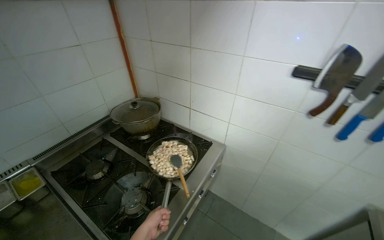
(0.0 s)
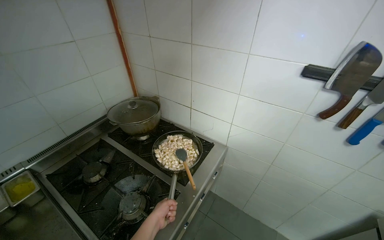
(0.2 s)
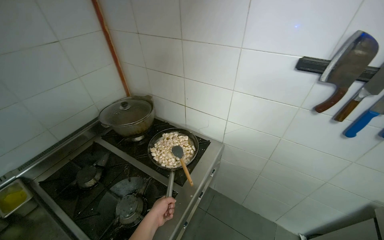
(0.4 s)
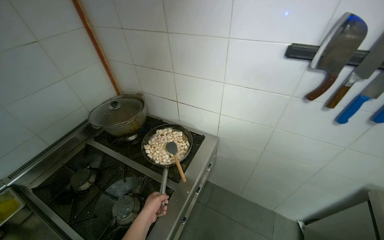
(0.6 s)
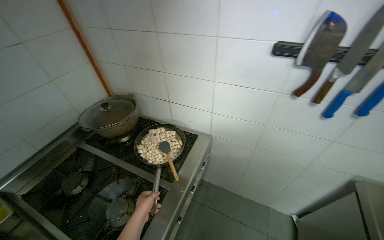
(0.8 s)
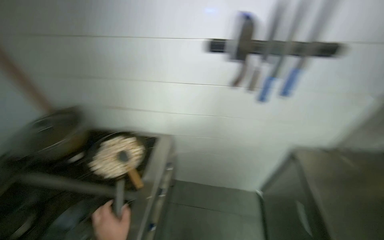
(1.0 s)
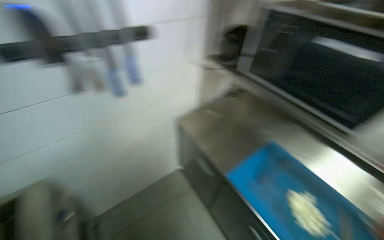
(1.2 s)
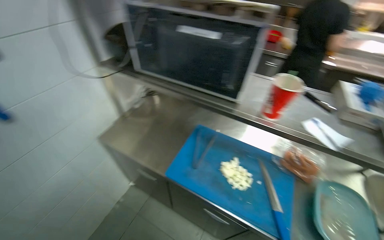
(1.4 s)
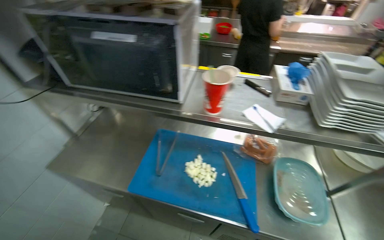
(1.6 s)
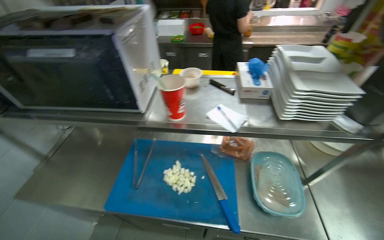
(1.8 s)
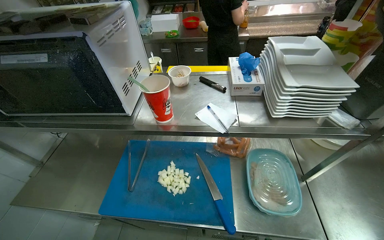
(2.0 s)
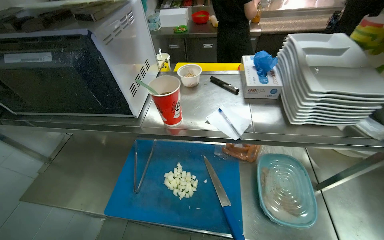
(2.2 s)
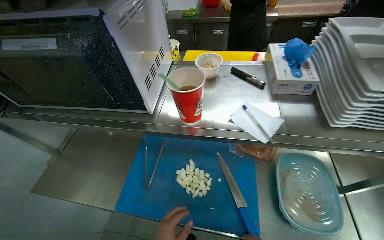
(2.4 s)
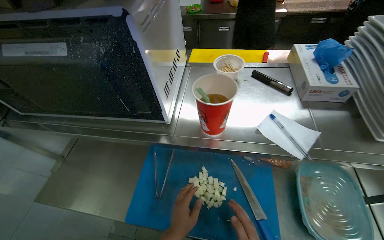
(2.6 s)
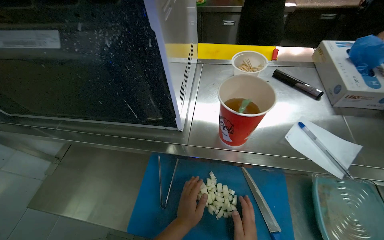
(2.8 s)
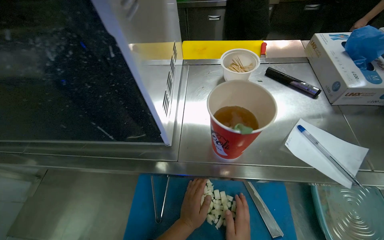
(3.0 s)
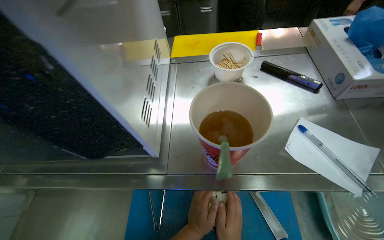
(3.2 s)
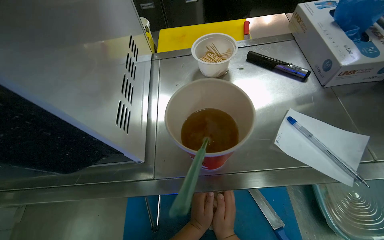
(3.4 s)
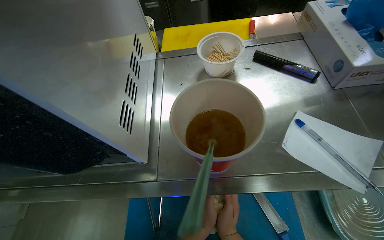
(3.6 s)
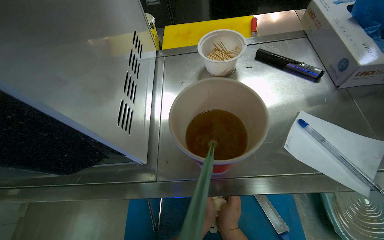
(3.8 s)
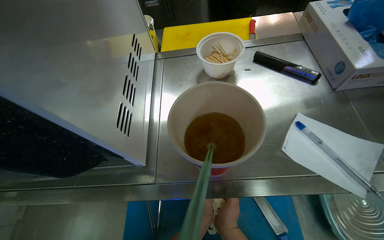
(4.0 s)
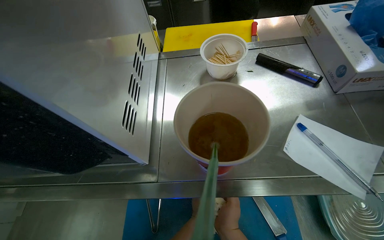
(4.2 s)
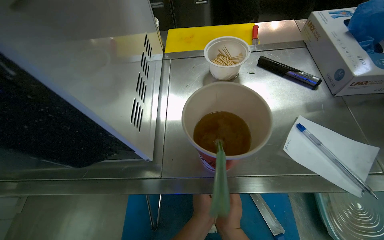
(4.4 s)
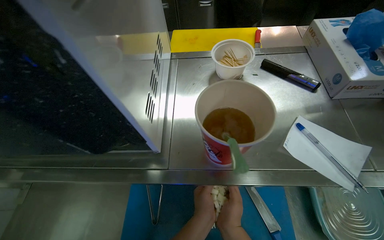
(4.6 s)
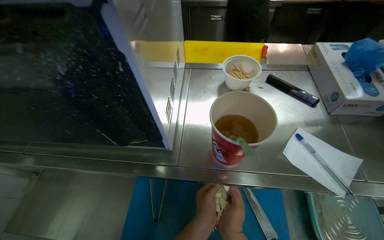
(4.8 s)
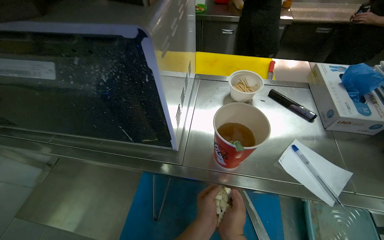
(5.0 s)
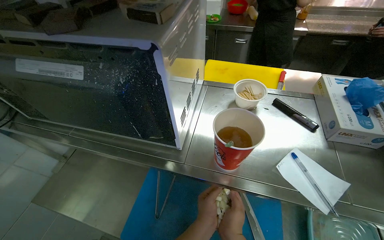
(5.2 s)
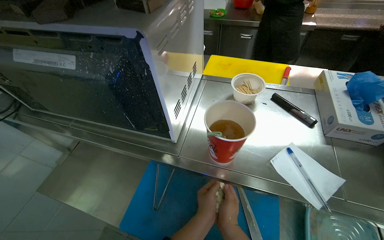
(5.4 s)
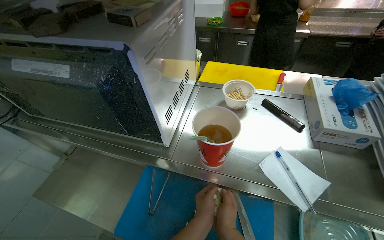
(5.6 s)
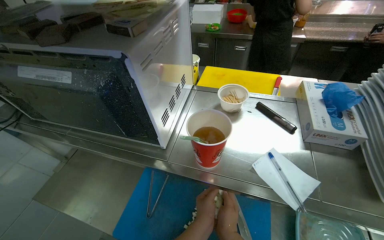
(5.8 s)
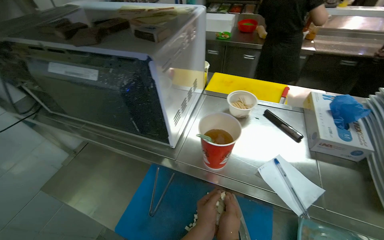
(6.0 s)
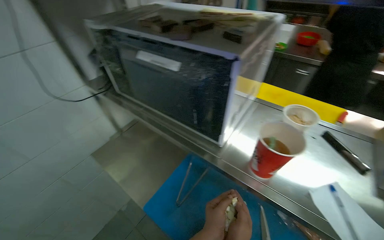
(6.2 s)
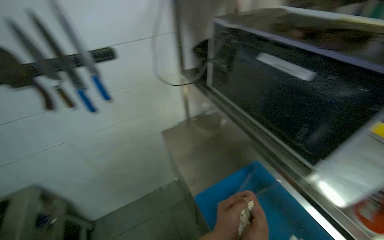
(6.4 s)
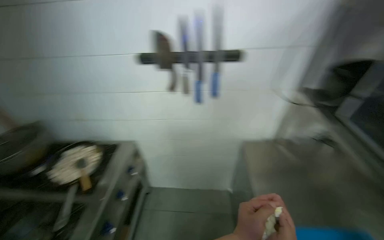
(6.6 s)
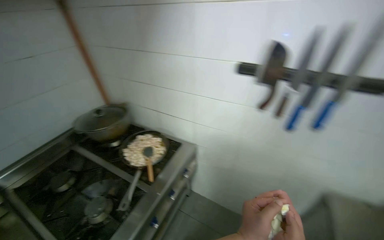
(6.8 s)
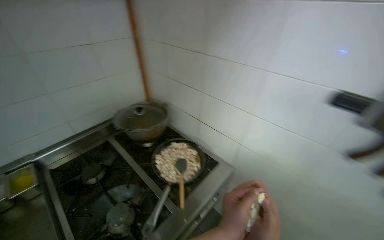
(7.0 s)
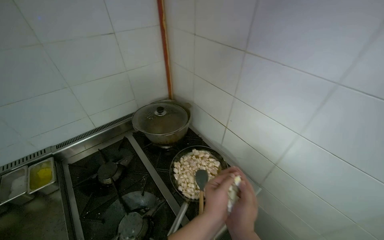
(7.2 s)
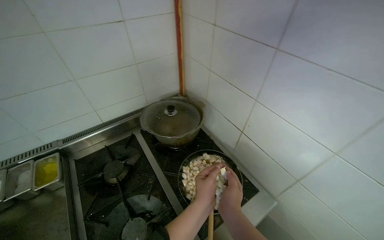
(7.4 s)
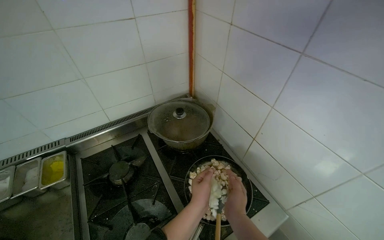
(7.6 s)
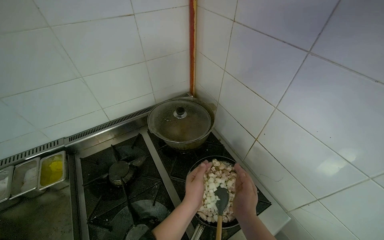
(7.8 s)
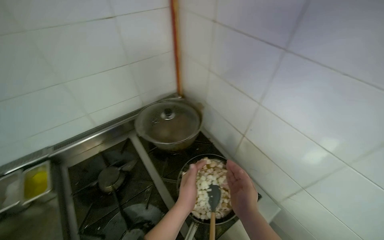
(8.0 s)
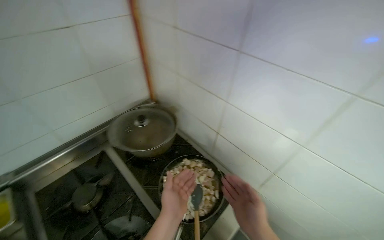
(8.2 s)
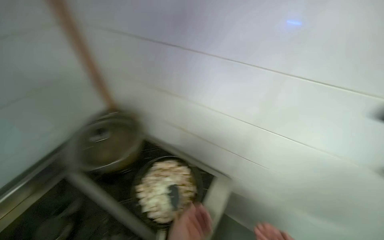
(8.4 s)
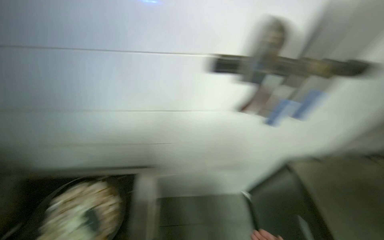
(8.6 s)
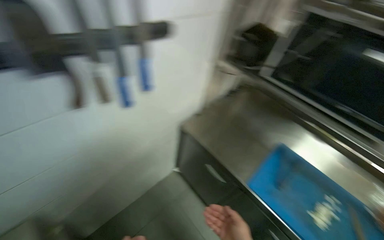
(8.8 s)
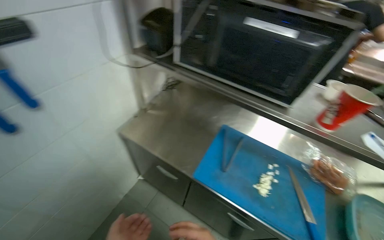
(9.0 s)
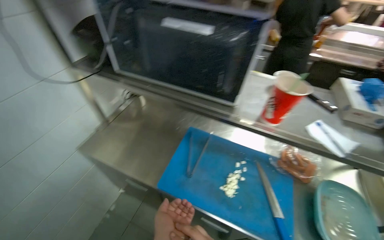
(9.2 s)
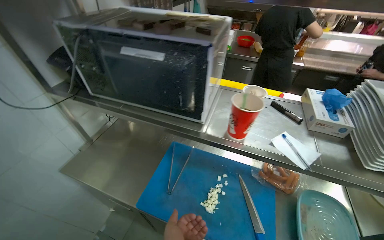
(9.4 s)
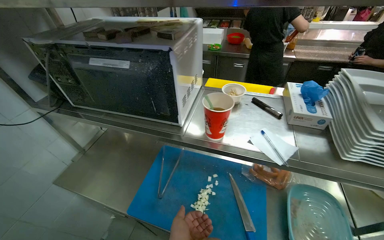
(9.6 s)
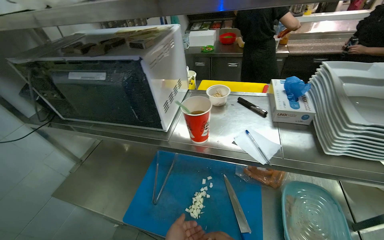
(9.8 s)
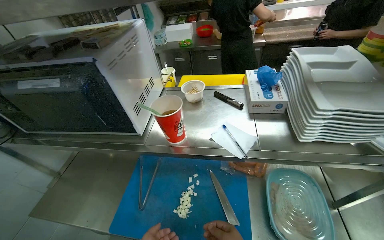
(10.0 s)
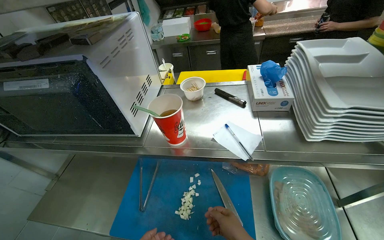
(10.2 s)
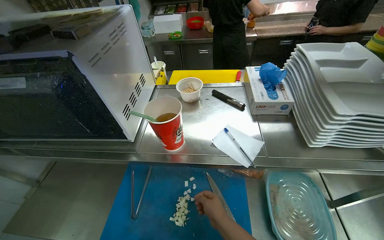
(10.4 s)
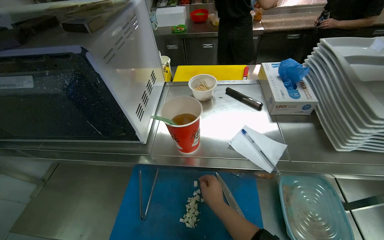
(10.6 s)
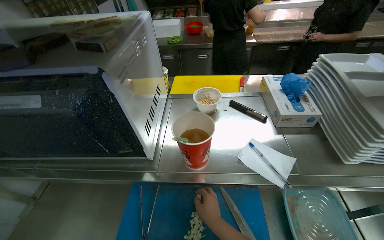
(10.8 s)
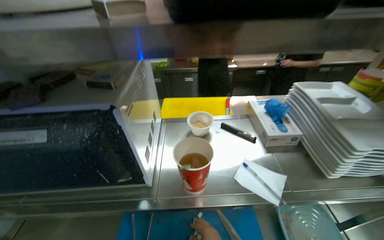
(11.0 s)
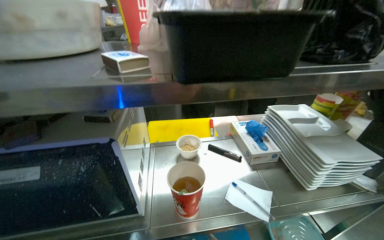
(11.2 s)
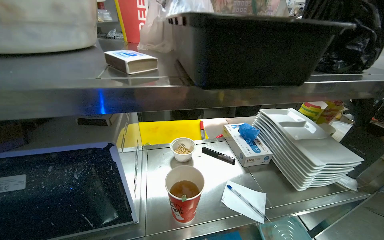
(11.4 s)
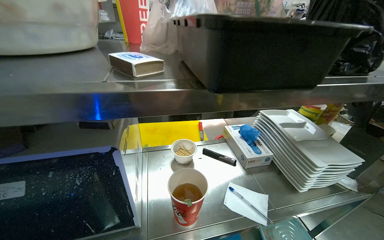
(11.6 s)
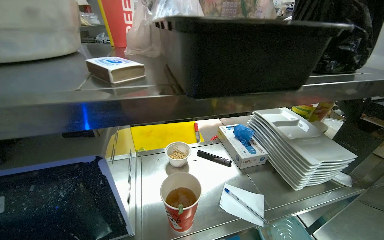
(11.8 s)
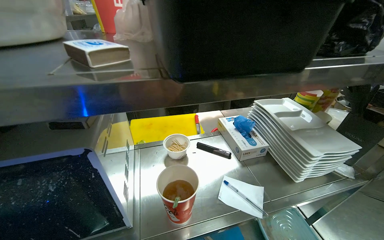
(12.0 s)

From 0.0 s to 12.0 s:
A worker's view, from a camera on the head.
Job: cooking food.
The whole recording: Cooking food in pan. The worker turns on the stove, stirs food in a pan, and adds chopped onion to it.
From 0.0 s to 1.6 s: The wearer moves about 50 cm. The head rotates about 110 degrees to the right.
From 3.0 s to 4.4 s: The left hand moves roughly 20 cm farther from the camera and comes back.
From 4.4 s to 6.0 s: The wearer looks roughly 10 degrees further upward. The left hand heads nearer to the camera, covering roughly 20 cm.
From 6.0 s to 7.6 s: The head travels approximately 1 m. The head rotates about 125 degrees to the left.
From 7.6 s to 9.0 s: The head travels roughly 60 cm. The head rotates approximately 115 degrees to the right.
From 9.0 s to 10.4 s: The head travels approximately 50 cm. Everything in view rotates roughly 25 degrees counterclockwise.
From 10.4 s to 12.0 s: The camera is aimed approximately 20 degrees further to the right. The view tips upward by about 15 degrees.

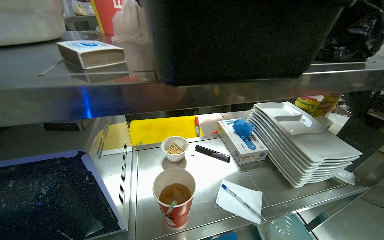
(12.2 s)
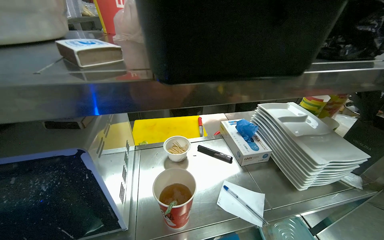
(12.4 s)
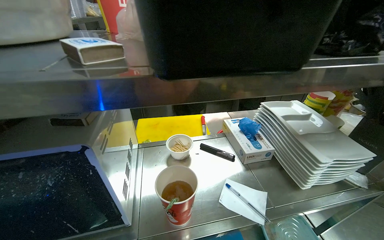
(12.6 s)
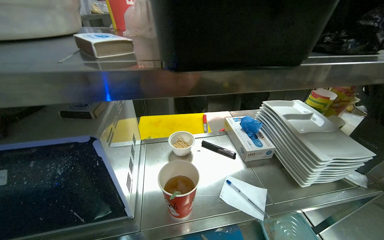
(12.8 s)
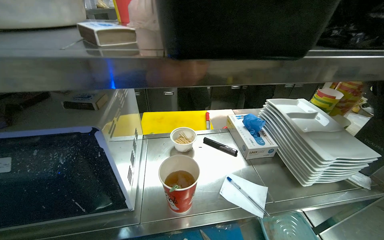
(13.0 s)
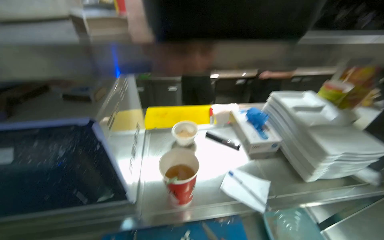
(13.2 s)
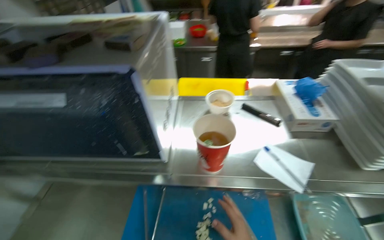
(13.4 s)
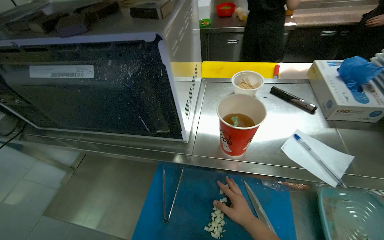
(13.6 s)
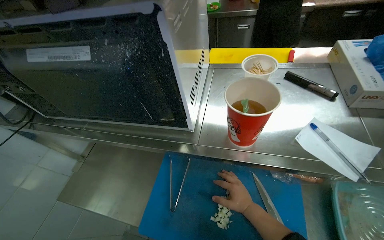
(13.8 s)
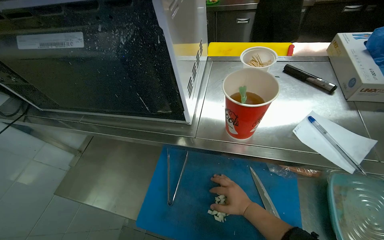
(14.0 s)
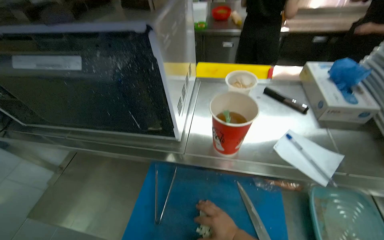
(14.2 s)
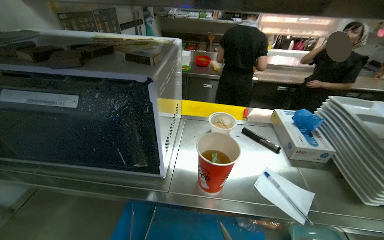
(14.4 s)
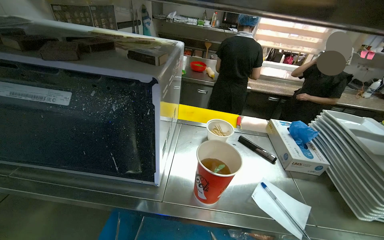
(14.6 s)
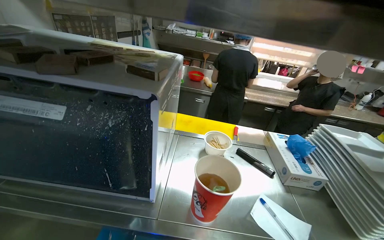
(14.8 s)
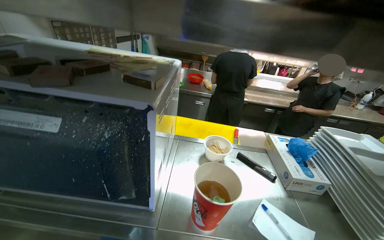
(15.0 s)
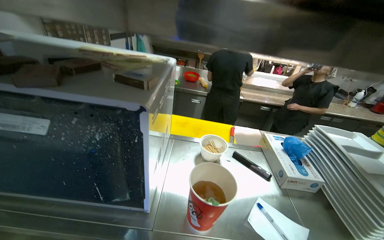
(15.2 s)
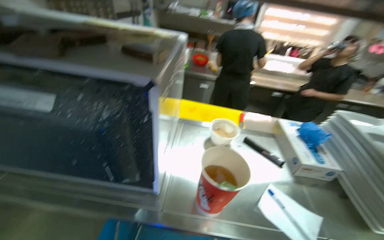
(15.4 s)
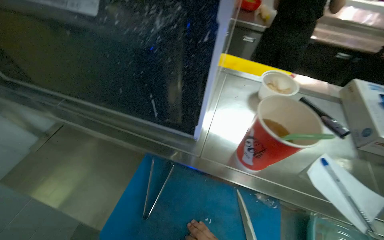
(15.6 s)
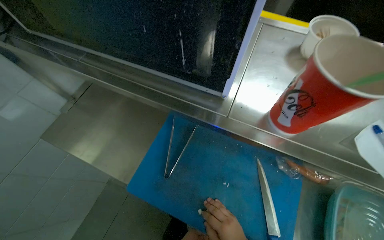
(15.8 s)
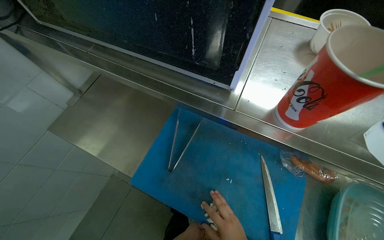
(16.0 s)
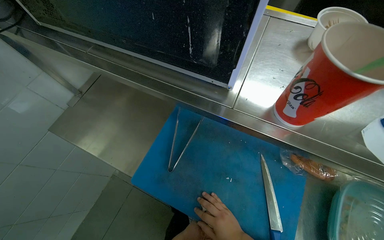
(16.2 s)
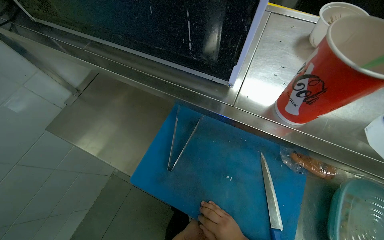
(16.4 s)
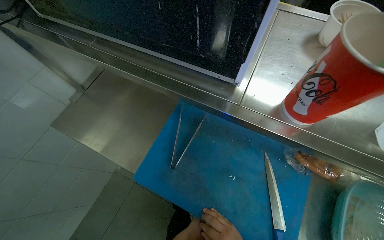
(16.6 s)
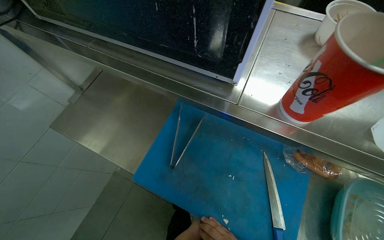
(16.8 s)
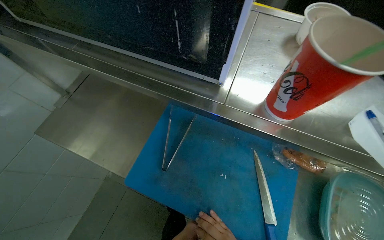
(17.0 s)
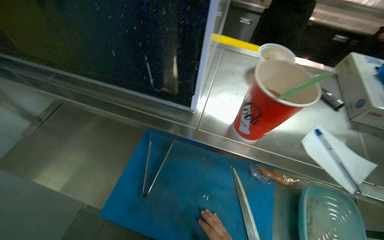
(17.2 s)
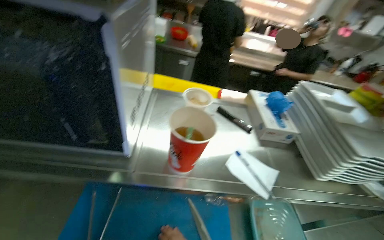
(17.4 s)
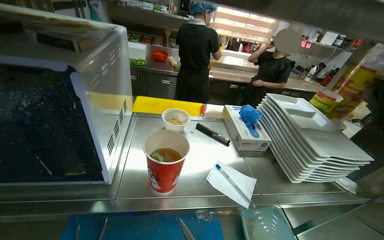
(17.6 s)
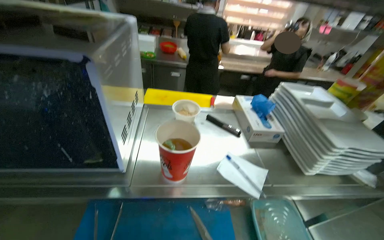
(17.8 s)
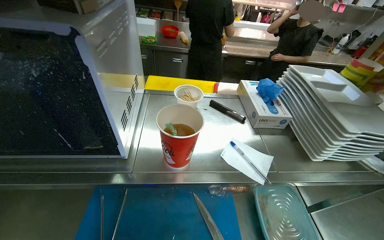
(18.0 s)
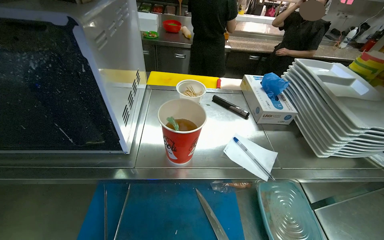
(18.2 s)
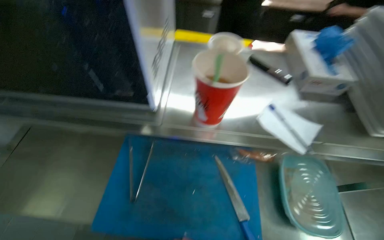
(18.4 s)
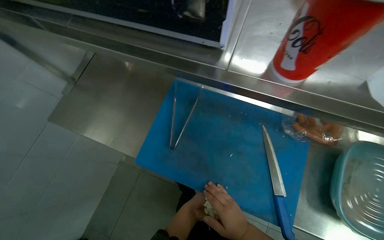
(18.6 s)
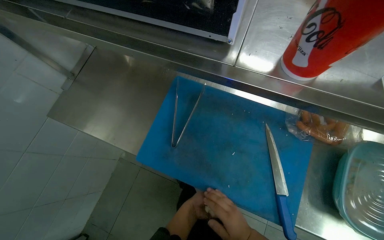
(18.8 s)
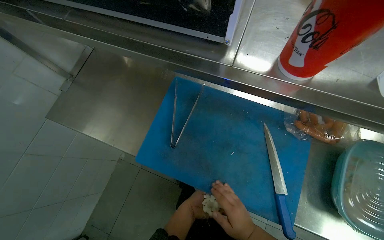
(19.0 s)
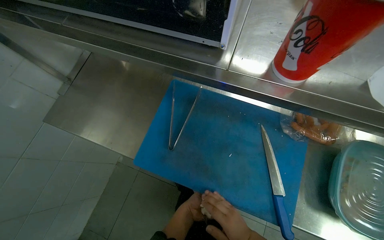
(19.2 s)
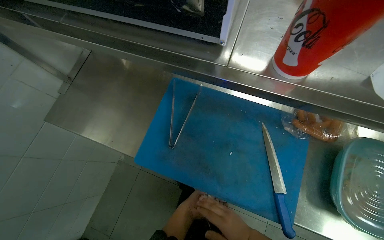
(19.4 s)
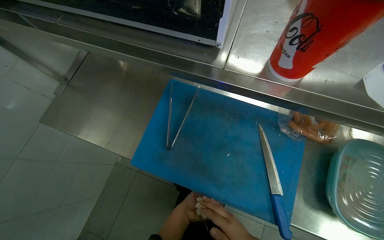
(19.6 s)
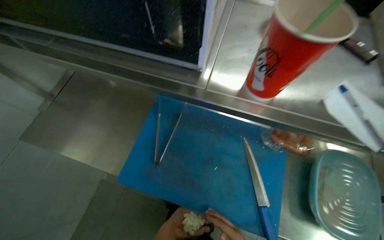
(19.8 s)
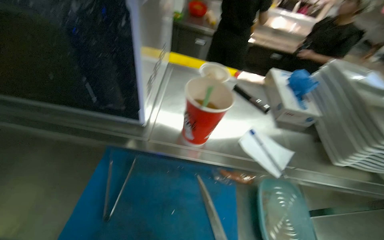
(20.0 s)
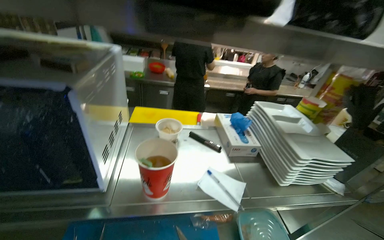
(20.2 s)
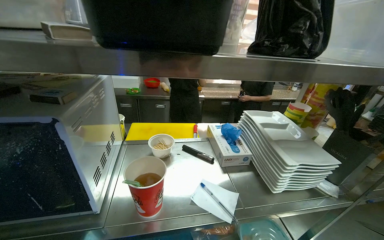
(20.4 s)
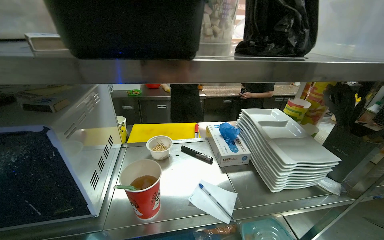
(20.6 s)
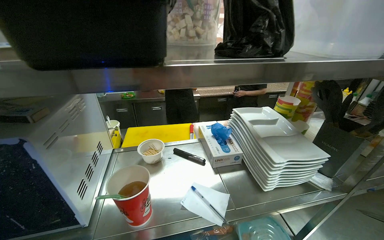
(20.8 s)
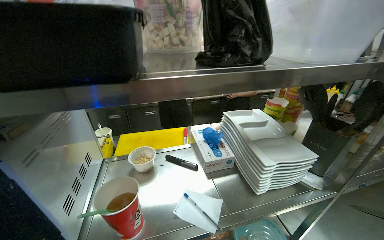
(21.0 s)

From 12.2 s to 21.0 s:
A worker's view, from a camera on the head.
Job: cooking food.
The whole recording: Cooking food in pan. The worker turns on the stove, stirs food in a pan, and adds chopped onion to it.
From 12.2 s to 13.6 s: The wearer looks some 25 degrees further to the left. The view tips downward by some 15 degrees.
From 13.6 s to 15.2 s: The view swings roughly 15 degrees to the right. The view tilts roughly 20 degrees upward.
From 15.2 s to 16.6 s: The wearer looks some 25 degrees further to the left. The view tilts some 30 degrees downward.
From 16.6 s to 18.0 s: The wearer looks approximately 30 degrees further to the right. The view tilts some 15 degrees upward.
From 18.0 s to 19.6 s: The wearer looks approximately 25 degrees further to the left. The camera pitches downward, by approximately 25 degrees.
From 19.6 s to 21.0 s: The wearer looks some 40 degrees further to the right. The wearer looks roughly 40 degrees further upward.
